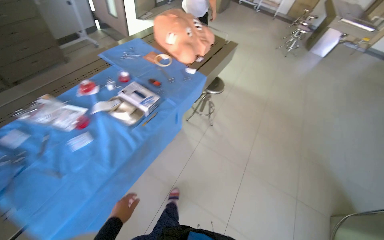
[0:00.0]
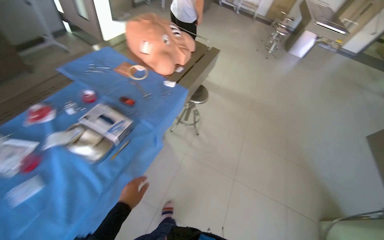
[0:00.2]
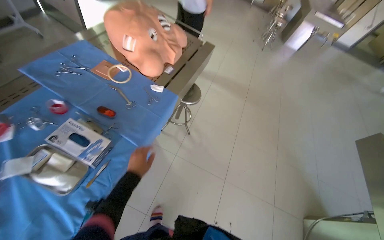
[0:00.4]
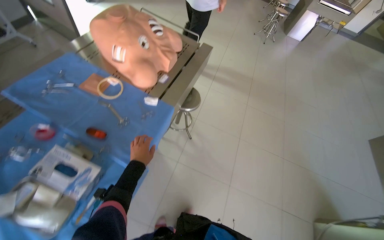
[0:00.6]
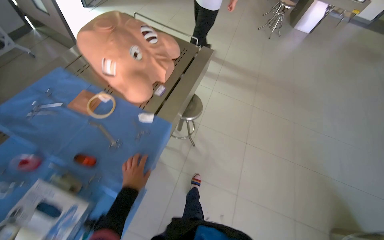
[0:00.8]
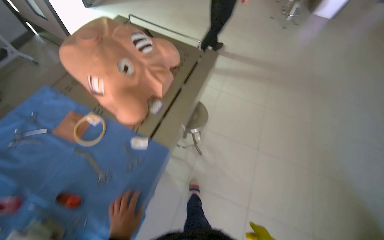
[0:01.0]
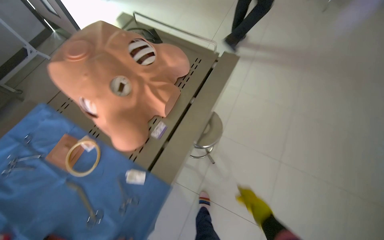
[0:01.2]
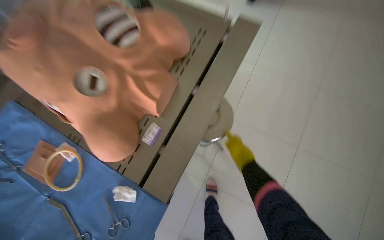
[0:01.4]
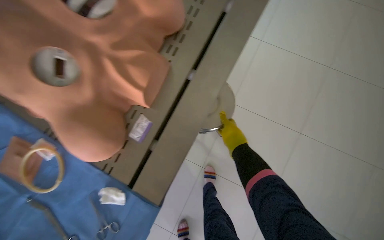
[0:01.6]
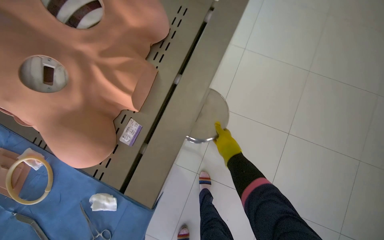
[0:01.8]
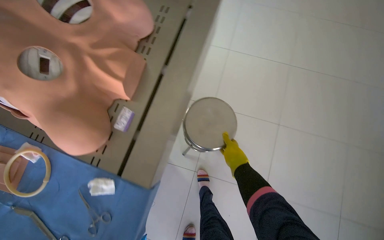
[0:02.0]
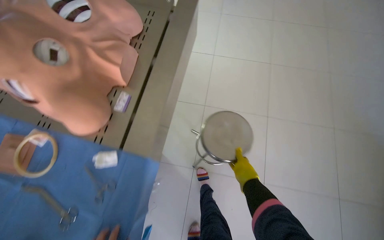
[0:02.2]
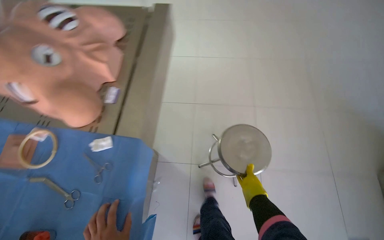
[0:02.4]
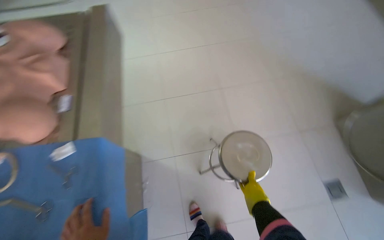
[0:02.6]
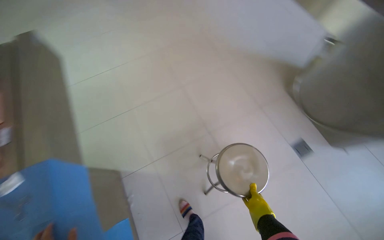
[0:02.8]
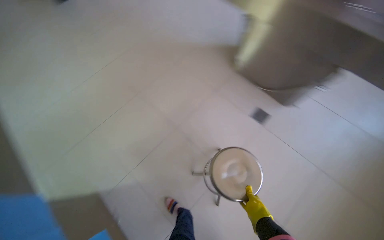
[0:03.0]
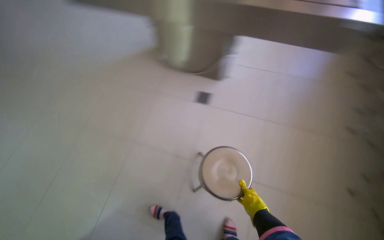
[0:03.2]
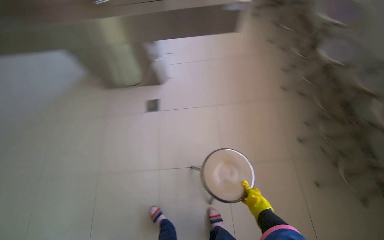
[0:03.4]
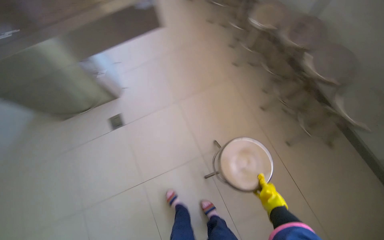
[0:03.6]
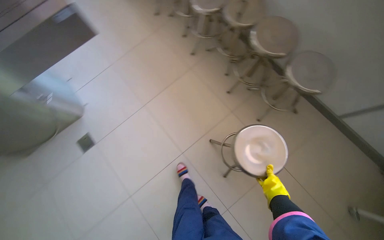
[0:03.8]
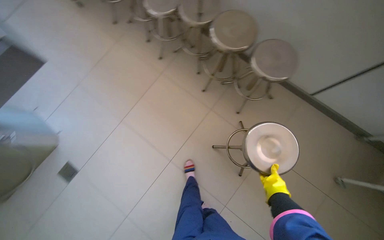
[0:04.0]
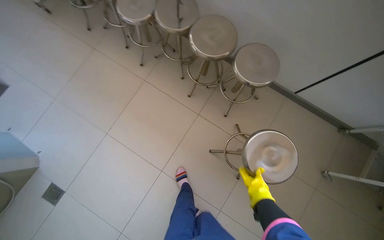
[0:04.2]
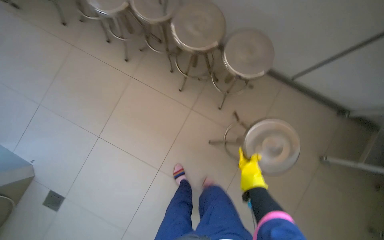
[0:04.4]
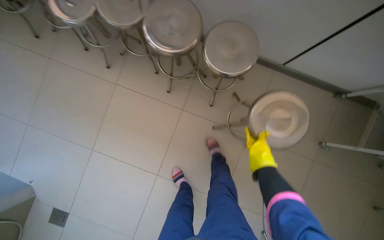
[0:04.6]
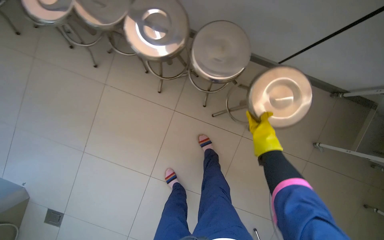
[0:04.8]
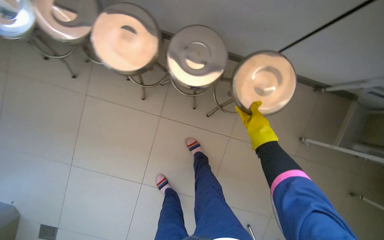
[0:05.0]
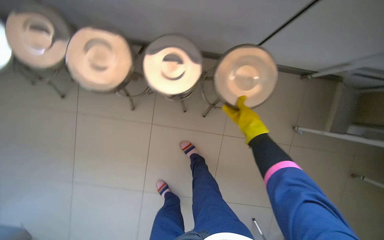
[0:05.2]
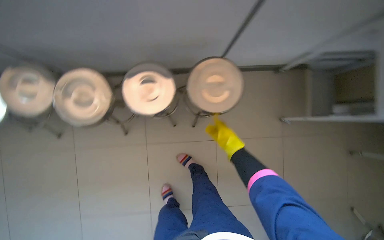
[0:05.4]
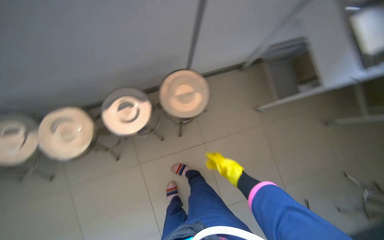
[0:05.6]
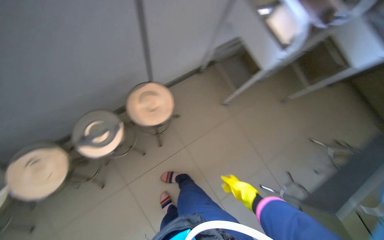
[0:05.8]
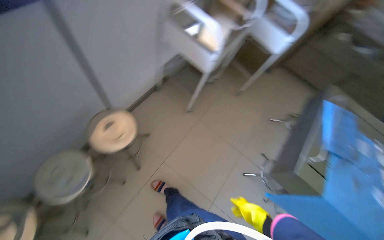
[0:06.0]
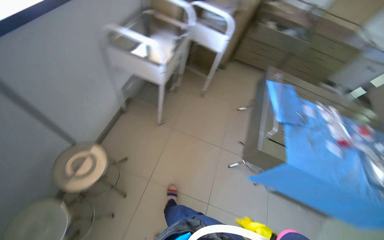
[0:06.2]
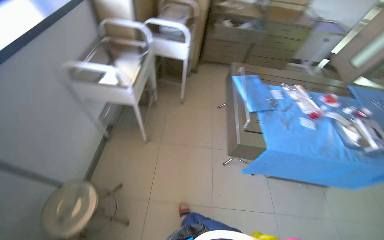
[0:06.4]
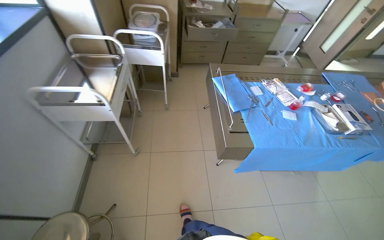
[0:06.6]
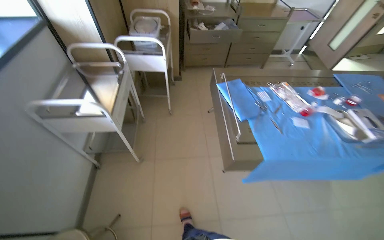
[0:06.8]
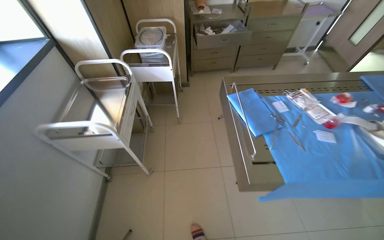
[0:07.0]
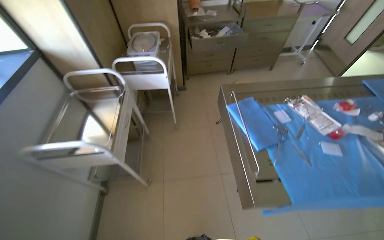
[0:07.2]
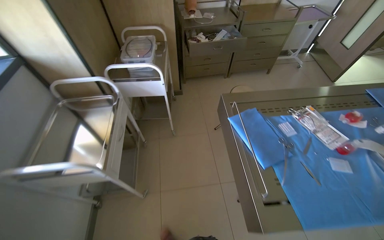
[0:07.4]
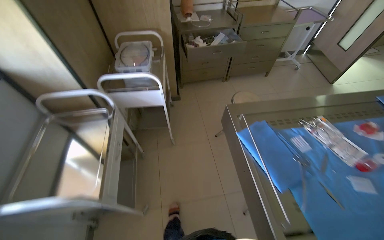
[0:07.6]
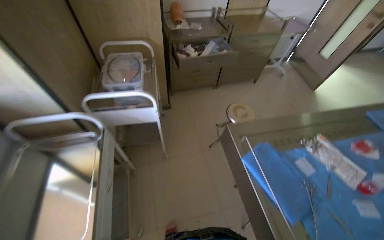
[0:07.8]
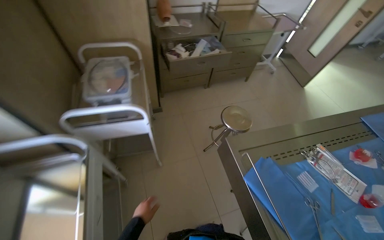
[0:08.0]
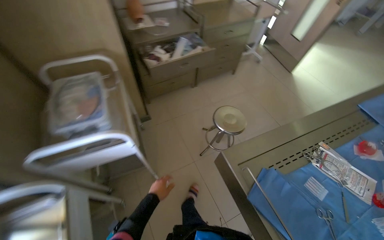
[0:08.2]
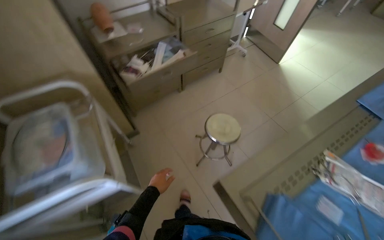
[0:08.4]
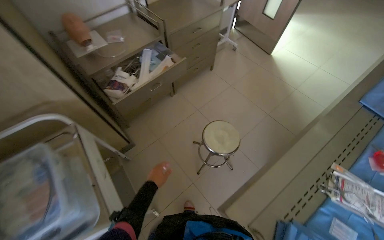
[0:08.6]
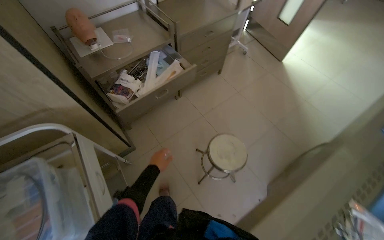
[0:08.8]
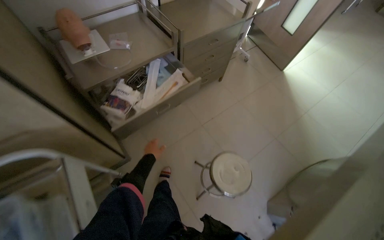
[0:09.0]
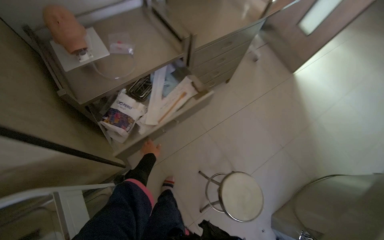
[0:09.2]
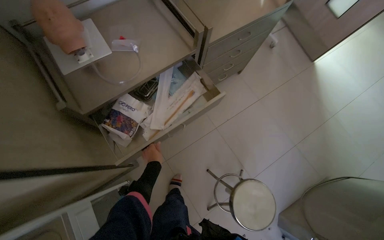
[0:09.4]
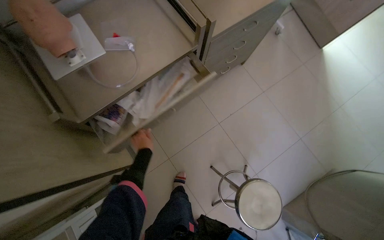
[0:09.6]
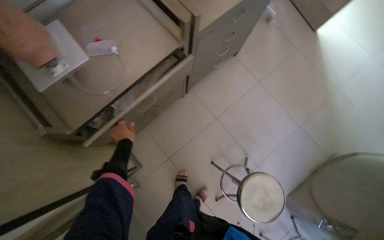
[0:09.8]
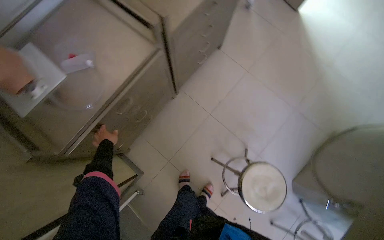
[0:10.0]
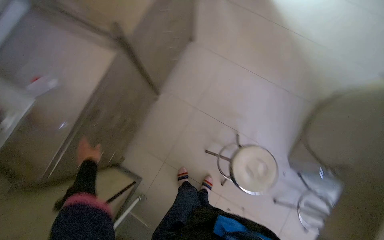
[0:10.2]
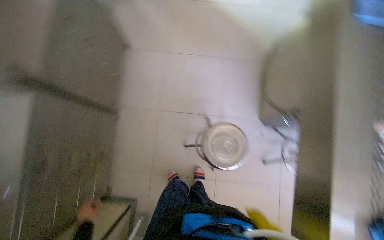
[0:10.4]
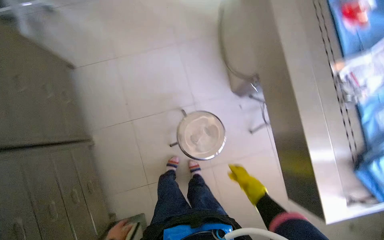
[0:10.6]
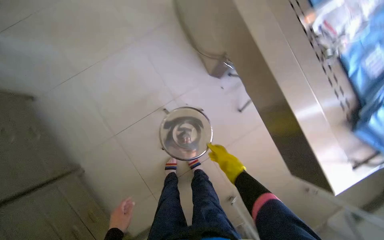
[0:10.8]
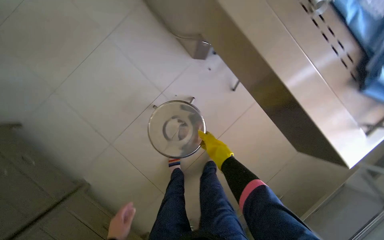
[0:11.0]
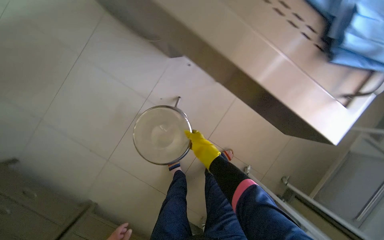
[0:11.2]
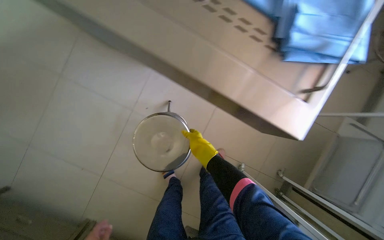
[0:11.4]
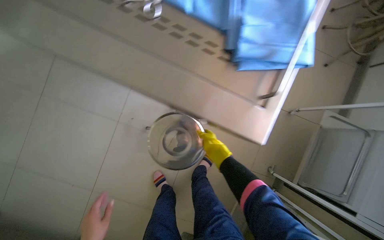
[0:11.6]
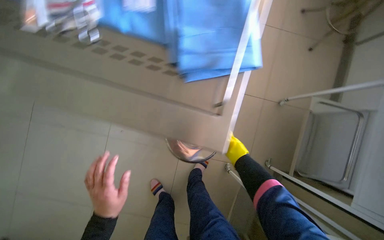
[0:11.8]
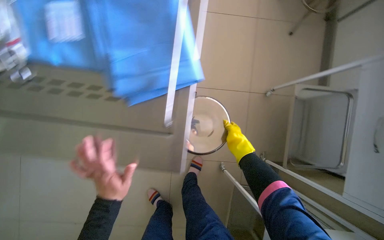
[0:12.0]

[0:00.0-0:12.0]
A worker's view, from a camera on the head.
Job: organizing items.
The whole recording: Stacking metal stools. The worker stacks metal stools in the room.
0:00.0 to 0:01.6: The head travels approximately 1 m. The view tilts about 30 degrees downward.
0:01.6 to 0:03.0: The camera travels approximately 80 cm. The wearer looks about 70 degrees further to the right. The camera pitches upward, by roughly 20 degrees.
0:03.0 to 0:04.4: The camera is carried about 90 cm. The wearer's head swings some 85 degrees to the right.
0:04.4 to 0:06.0: The camera is carried some 50 cm. The head turns to the right by approximately 80 degrees.
0:06.0 to 0:07.6: The head travels roughly 60 cm. The wearer's head swings roughly 50 degrees to the right.
0:07.6 to 0:09.0: The head travels about 1 m. The head rotates some 25 degrees to the right.
0:09.0 to 0:10.4: The wearer moves roughly 40 cm. The wearer looks roughly 20 degrees further downward. Everything in view rotates approximately 50 degrees counterclockwise.
0:10.4 to 0:12.0: The wearer moves about 70 cm. Everything in view rotates roughly 90 degrees counterclockwise.

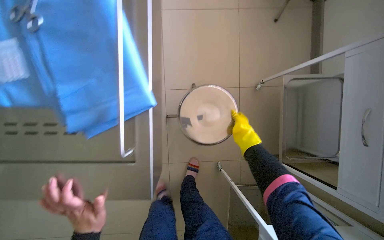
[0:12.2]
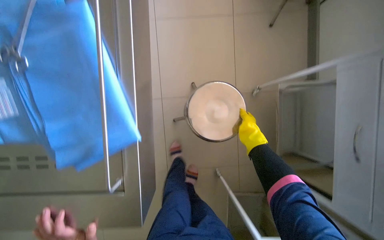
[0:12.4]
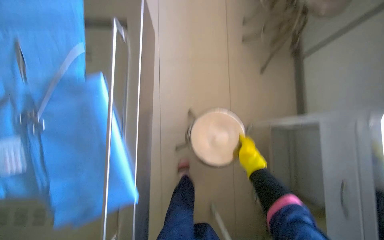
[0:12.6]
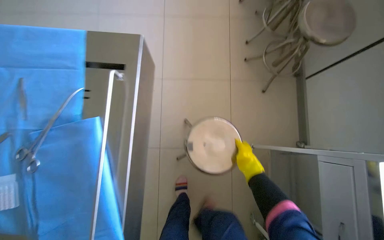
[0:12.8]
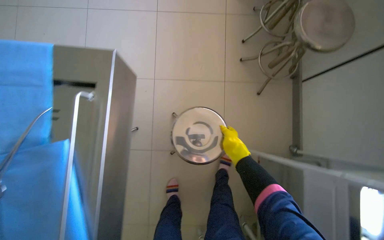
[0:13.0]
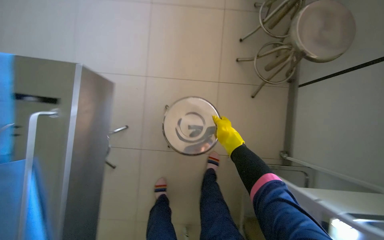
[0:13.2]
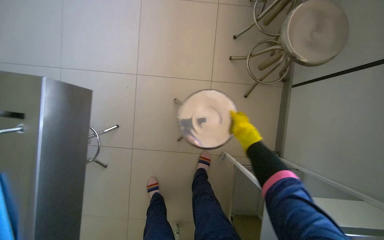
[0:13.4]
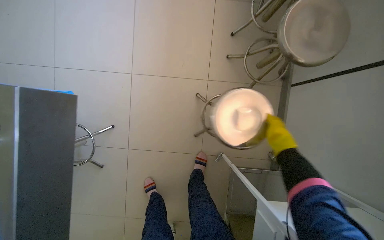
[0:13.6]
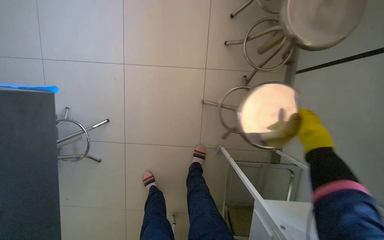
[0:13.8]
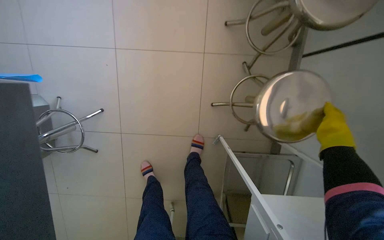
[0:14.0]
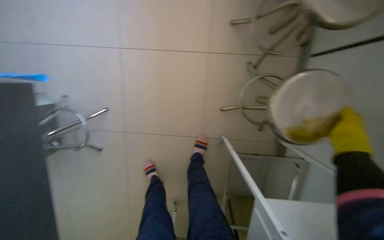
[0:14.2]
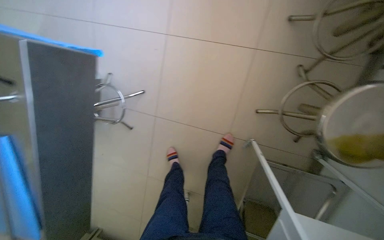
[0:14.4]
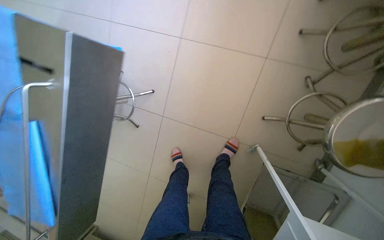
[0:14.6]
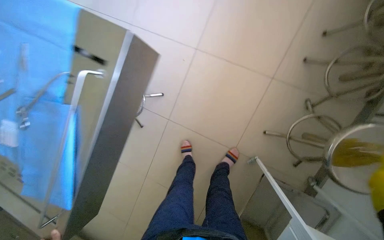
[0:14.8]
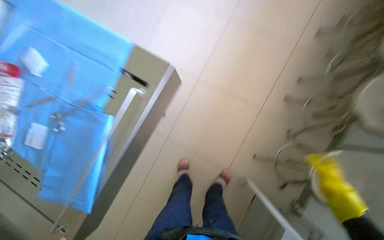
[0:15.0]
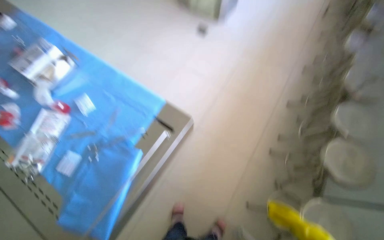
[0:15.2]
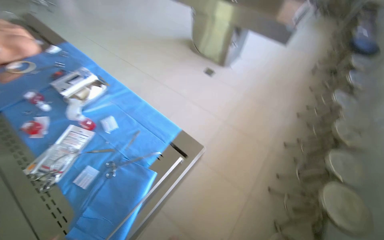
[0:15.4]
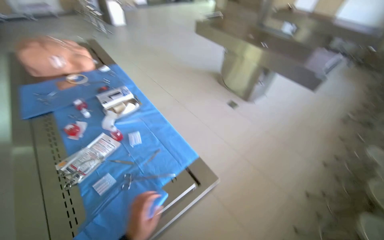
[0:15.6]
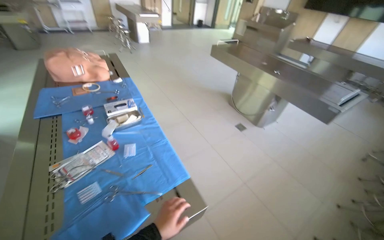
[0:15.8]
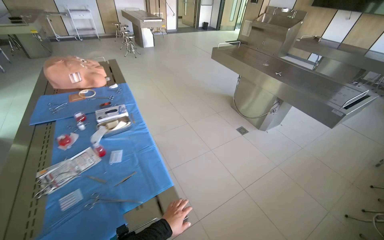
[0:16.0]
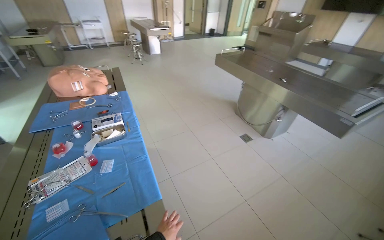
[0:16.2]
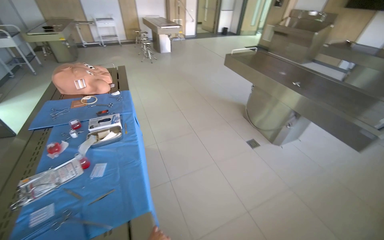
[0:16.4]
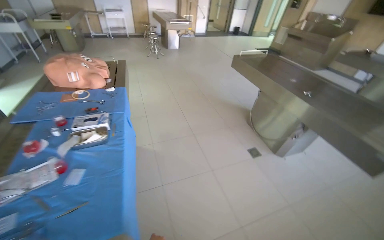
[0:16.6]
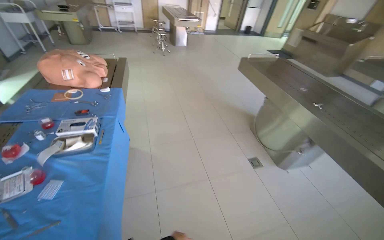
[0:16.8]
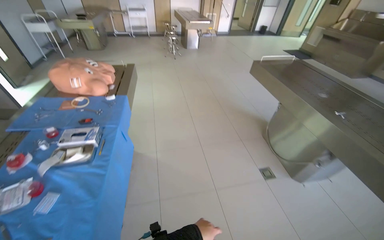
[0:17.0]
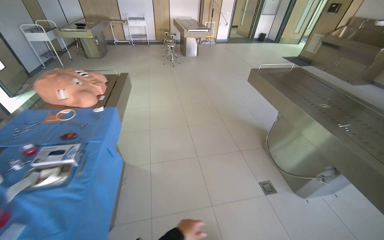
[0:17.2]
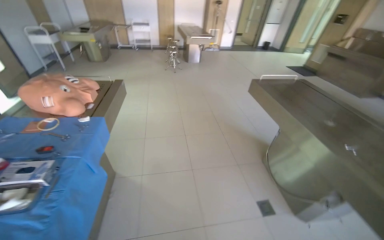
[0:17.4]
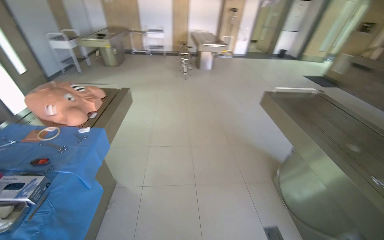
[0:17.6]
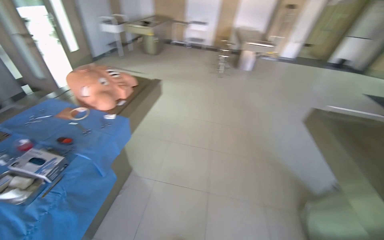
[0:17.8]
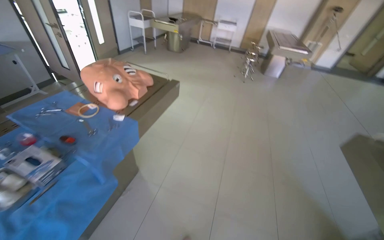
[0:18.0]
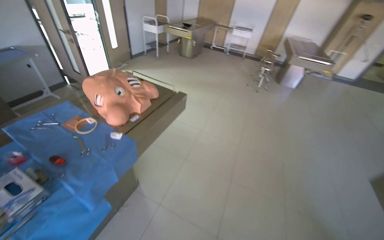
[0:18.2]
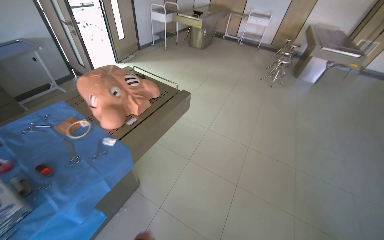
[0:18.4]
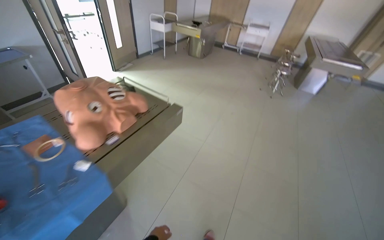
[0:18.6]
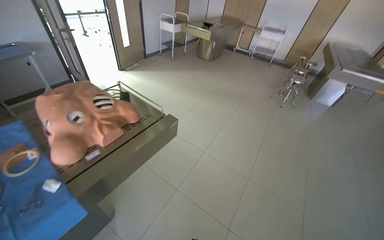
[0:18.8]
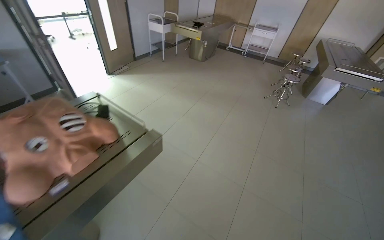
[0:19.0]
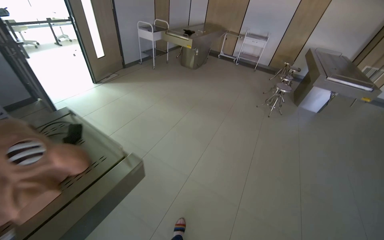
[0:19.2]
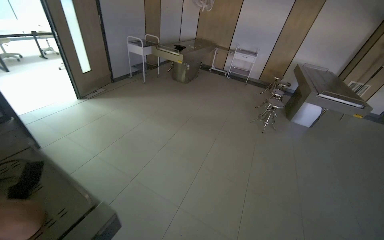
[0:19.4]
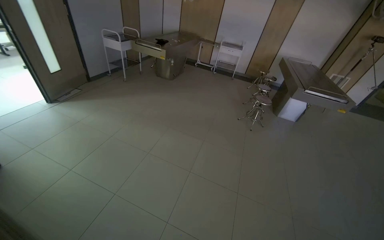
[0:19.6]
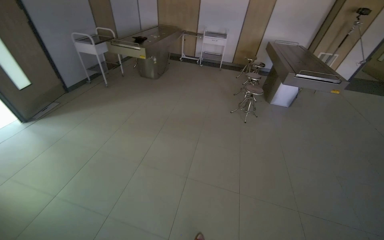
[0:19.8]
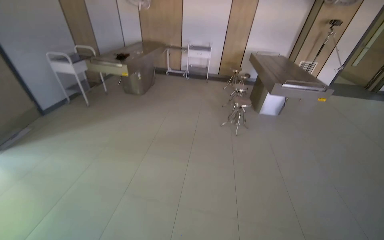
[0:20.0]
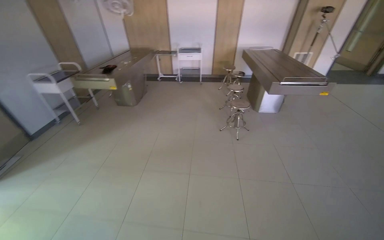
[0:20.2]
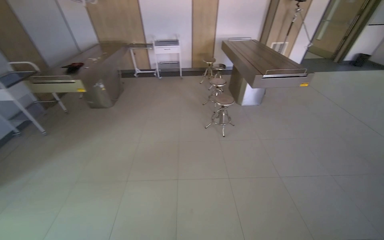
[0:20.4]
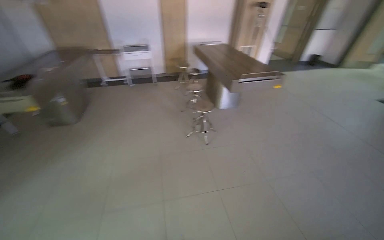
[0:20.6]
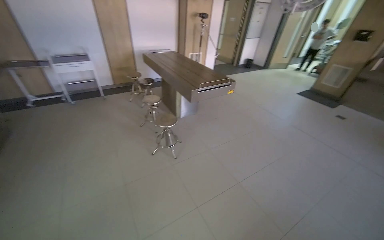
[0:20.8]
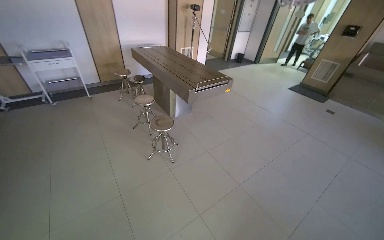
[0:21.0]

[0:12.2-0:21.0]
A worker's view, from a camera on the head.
Job: organizing items.
The whole recording: Stacking metal stools. The worker stacks metal stools in the room.
0:12.2 to 0:13.6: The head travels about 50 cm.
0:13.6 to 0:15.2: The wearer moves some 40 cm. The camera pitches upward, by about 20 degrees. The scene rotates clockwise by some 30 degrees.
0:15.2 to 0:16.6: The head travels some 40 cm. The head turns to the left by about 35 degrees. The view tilts about 30 degrees upward.
0:16.6 to 0:18.0: The wearer moves some 80 cm. The wearer's head swings roughly 40 degrees to the left.
0:18.0 to 0:19.6: The camera travels about 1.5 m.
0:19.6 to 0:21.0: The wearer moves about 1.5 m. The head rotates roughly 55 degrees to the right.
